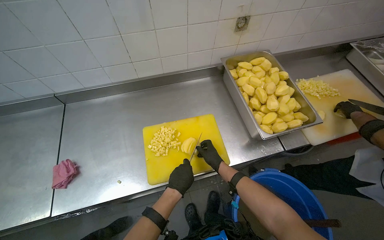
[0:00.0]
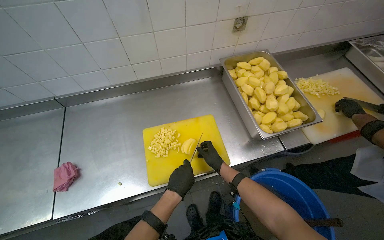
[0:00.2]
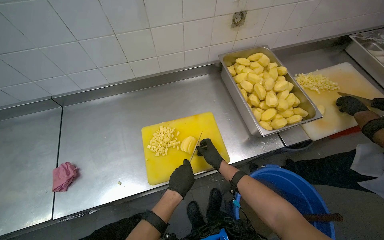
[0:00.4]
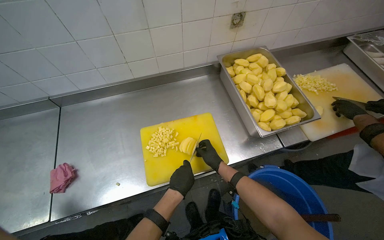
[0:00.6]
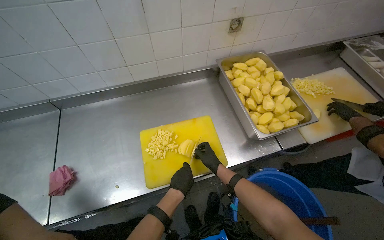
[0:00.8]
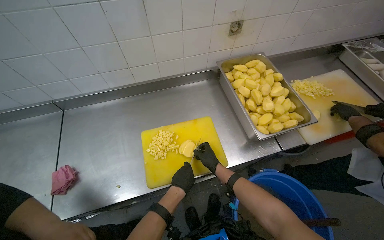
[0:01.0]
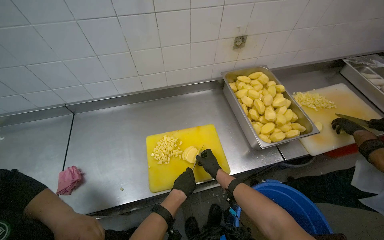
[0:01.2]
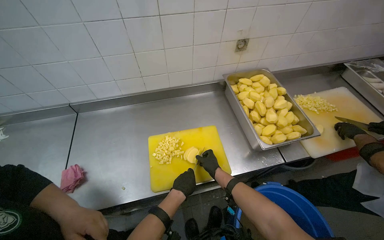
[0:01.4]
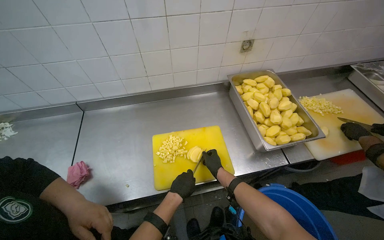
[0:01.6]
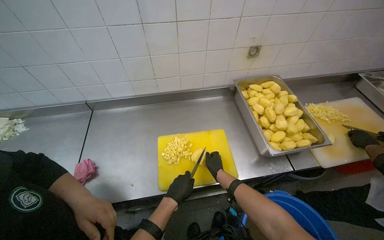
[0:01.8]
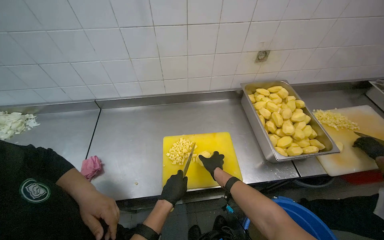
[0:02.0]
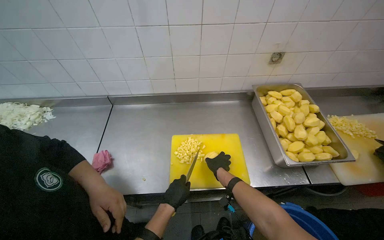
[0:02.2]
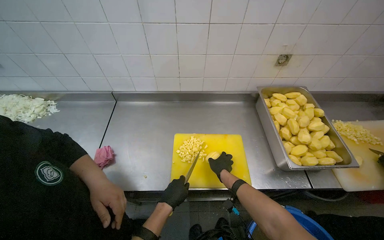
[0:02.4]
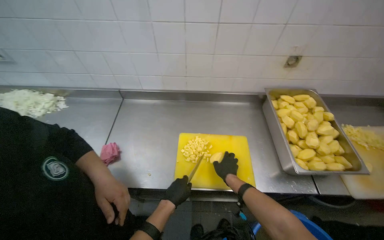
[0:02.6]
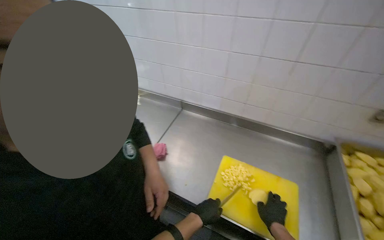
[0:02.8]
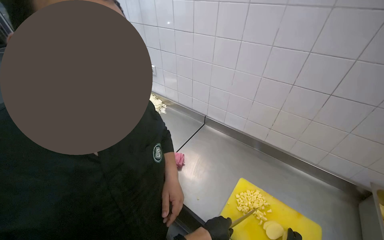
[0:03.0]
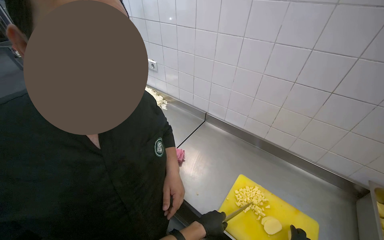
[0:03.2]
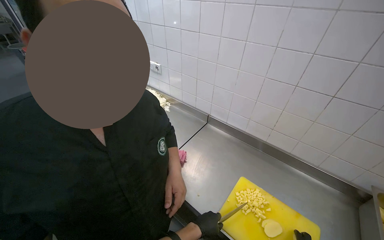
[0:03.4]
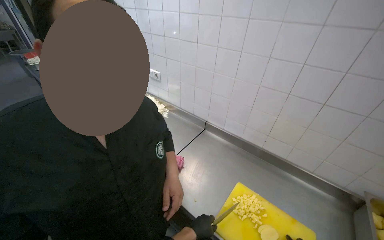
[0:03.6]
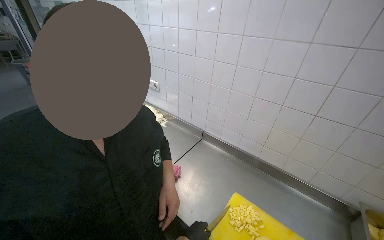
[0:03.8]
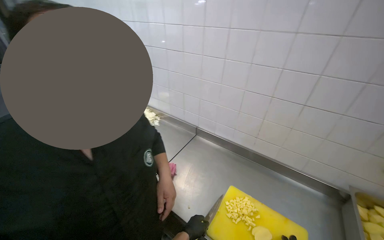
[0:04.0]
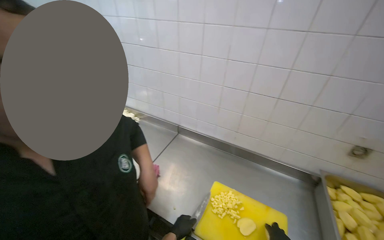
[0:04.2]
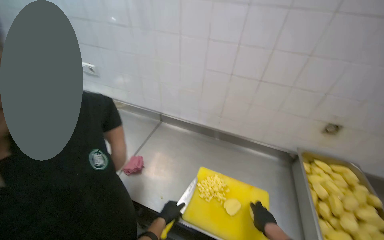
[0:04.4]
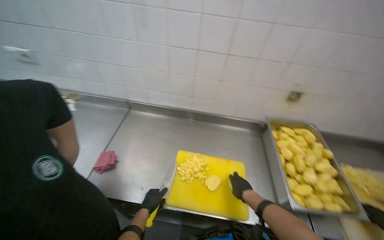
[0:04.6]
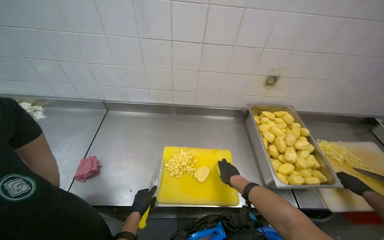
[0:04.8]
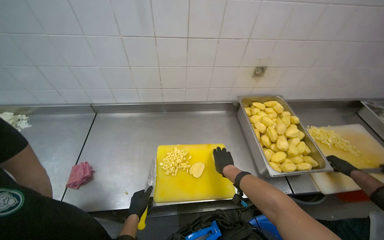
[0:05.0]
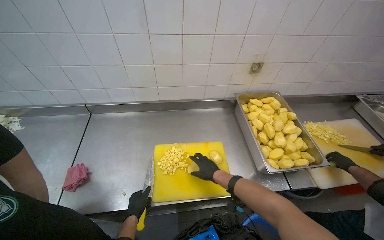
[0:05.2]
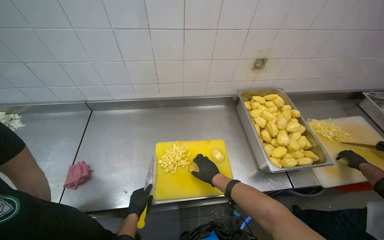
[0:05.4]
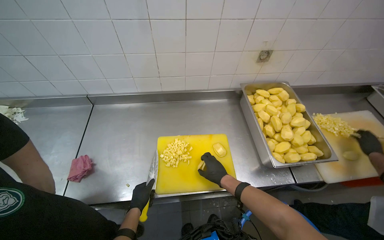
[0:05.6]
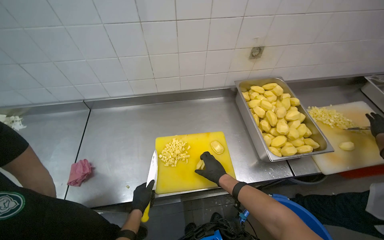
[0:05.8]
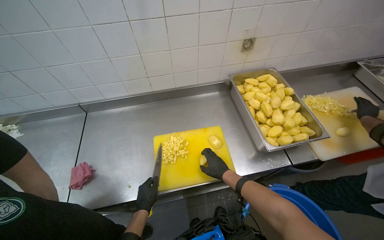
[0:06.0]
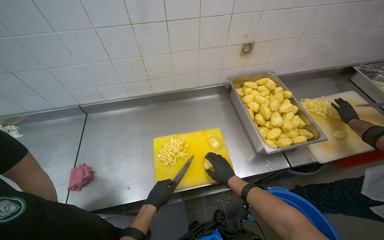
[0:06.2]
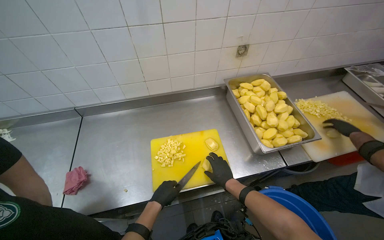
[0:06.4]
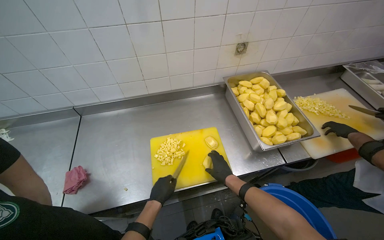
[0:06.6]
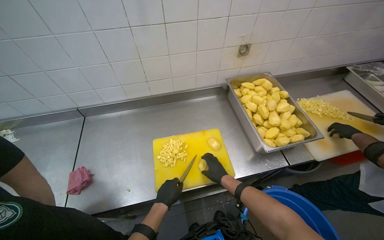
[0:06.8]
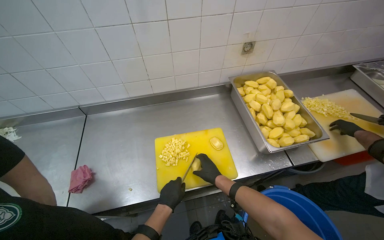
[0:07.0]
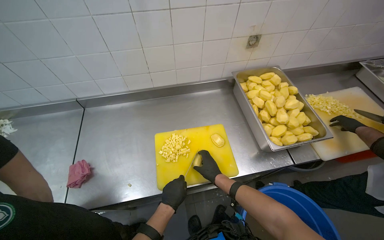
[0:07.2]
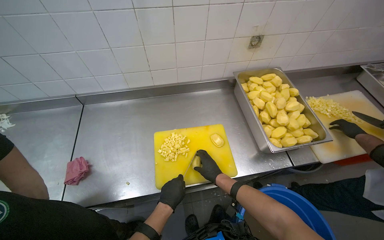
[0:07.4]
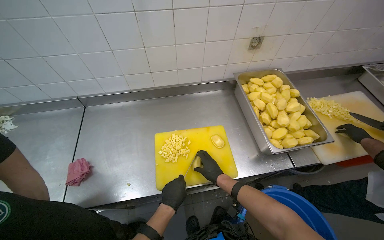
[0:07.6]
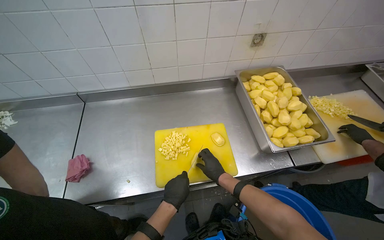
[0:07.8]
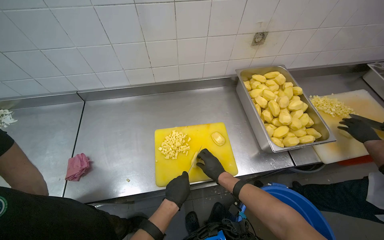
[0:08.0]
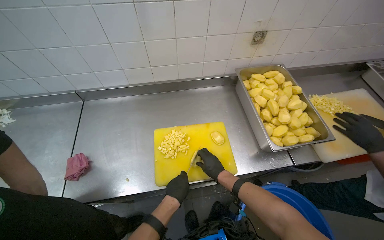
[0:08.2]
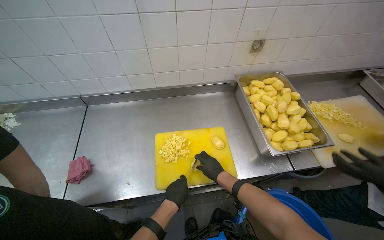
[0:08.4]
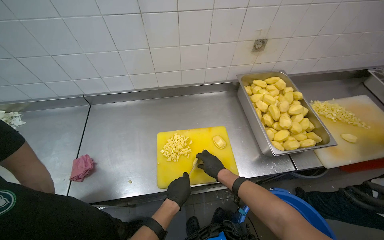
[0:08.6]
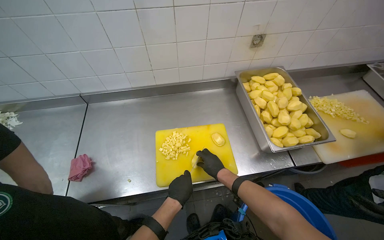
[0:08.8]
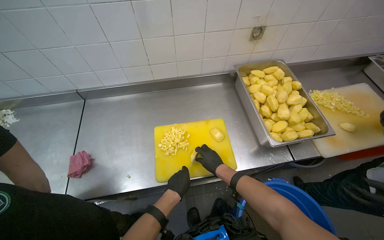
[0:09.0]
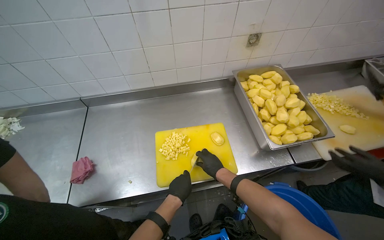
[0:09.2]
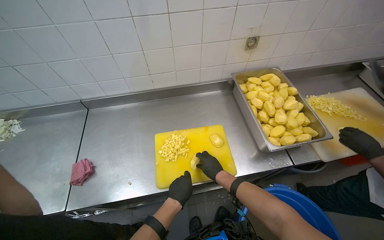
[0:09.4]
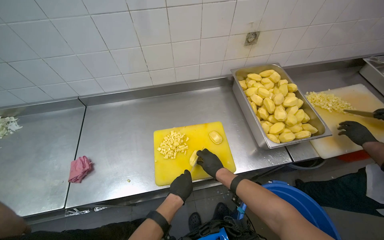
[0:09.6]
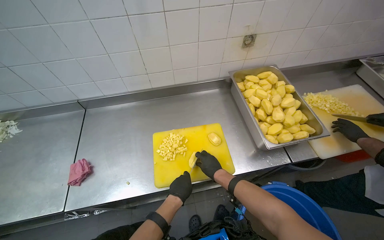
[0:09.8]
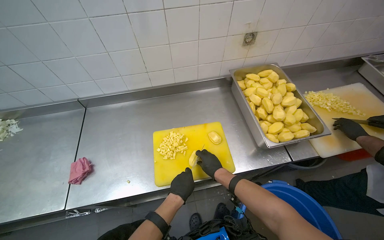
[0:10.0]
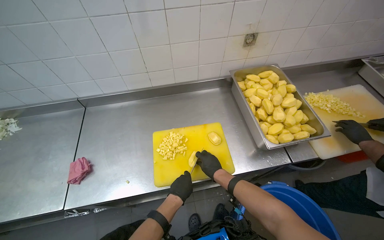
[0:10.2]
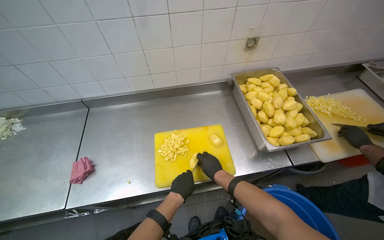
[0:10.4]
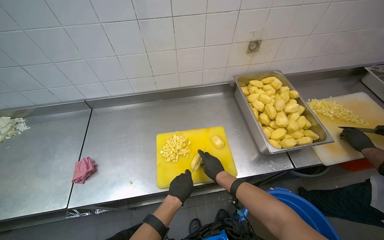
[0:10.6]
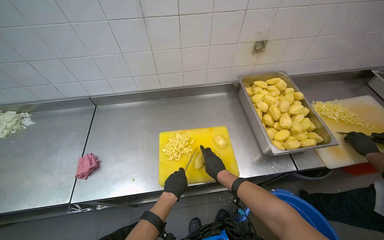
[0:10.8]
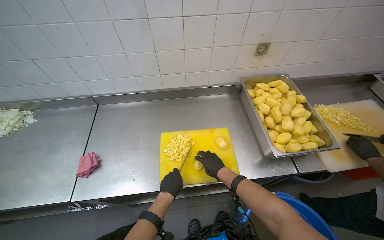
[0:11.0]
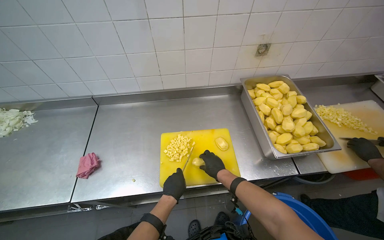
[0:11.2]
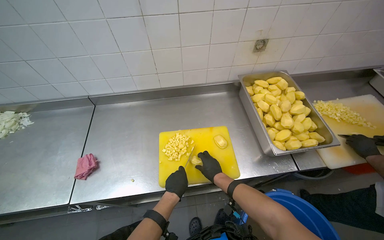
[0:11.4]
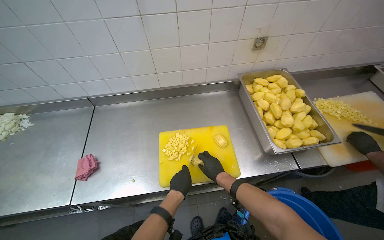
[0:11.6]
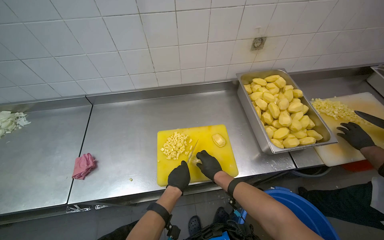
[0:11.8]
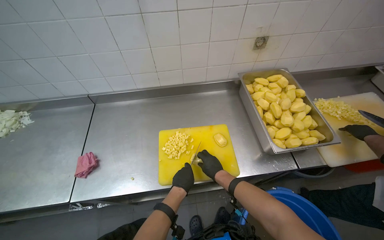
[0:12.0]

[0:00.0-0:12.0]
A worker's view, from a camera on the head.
Job: preparing food.
The whole recording: Chopping potatoes into cubes. The worker chops peeled potatoes into small cubes on a yellow cutting board.
0:00.0 to 0:01.6: The hands make small movements and keep their place.
0:01.6 to 0:03.0: The wearer's head swings some 50 degrees to the left. The camera pitches upward, by some 15 degrees.
0:03.0 to 0:04.4: The view swings approximately 15 degrees to the right.
0:04.4 to 0:06.0: The head turns to the right by some 30 degrees. The camera pitches downward, by some 20 degrees.
0:06.0 to 0:07.6: The left hand travels to the right by roughly 10 cm.
0:07.6 to 0:12.0: The hands work in one place, with small movements.

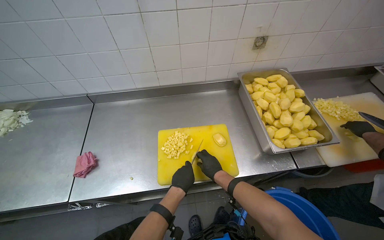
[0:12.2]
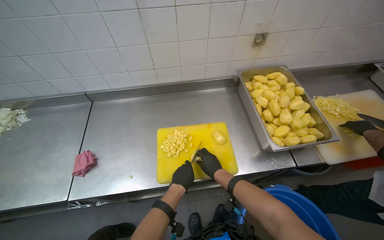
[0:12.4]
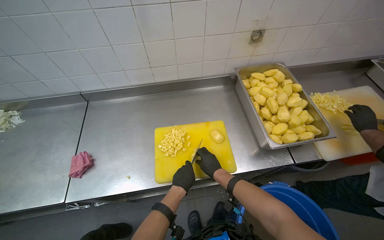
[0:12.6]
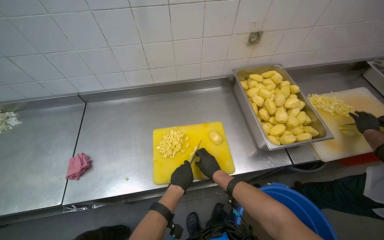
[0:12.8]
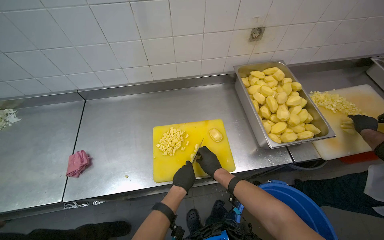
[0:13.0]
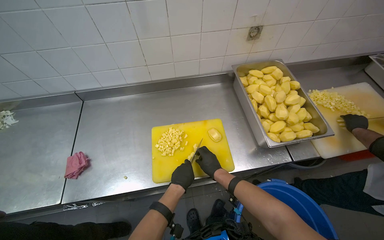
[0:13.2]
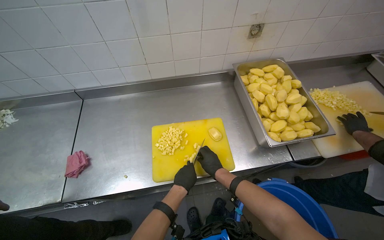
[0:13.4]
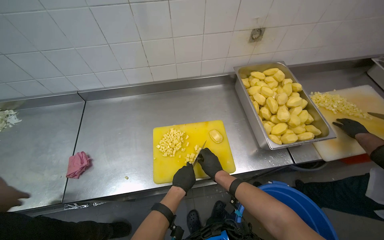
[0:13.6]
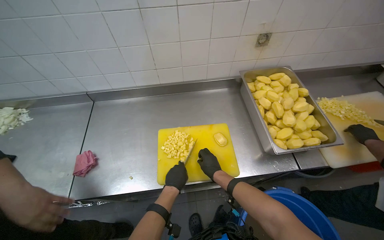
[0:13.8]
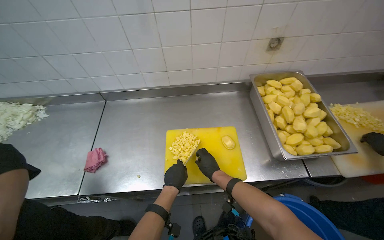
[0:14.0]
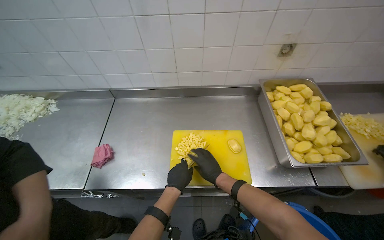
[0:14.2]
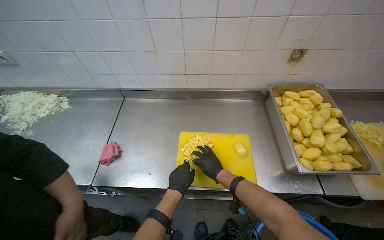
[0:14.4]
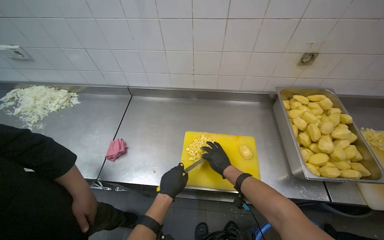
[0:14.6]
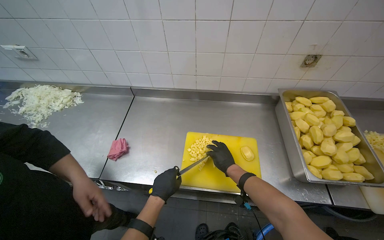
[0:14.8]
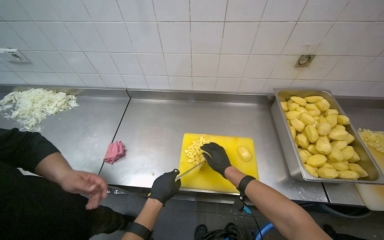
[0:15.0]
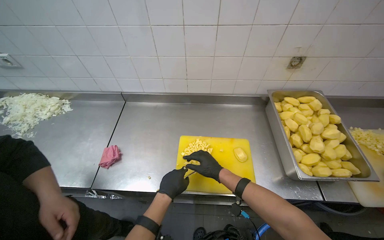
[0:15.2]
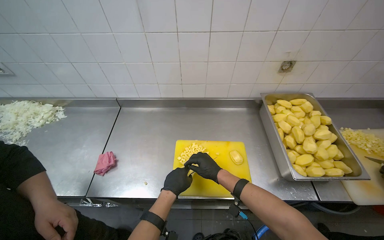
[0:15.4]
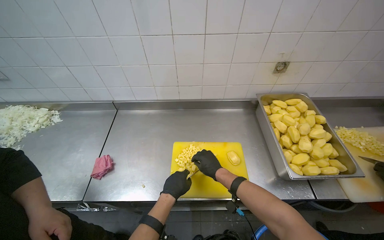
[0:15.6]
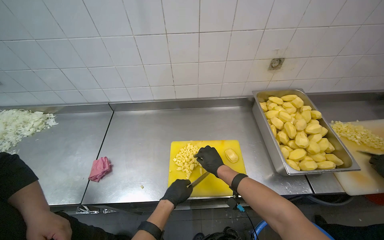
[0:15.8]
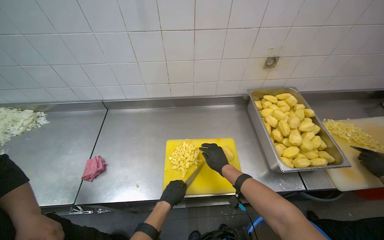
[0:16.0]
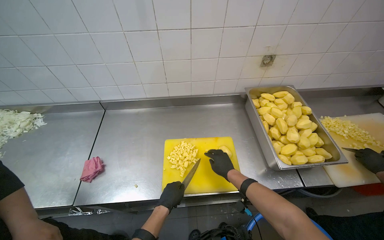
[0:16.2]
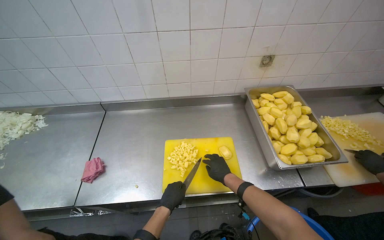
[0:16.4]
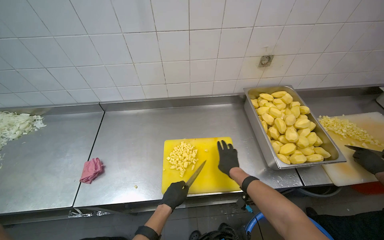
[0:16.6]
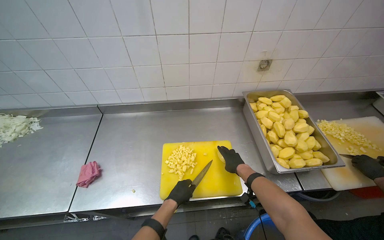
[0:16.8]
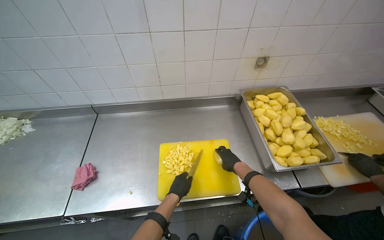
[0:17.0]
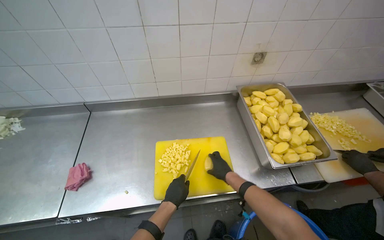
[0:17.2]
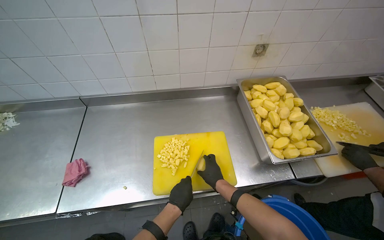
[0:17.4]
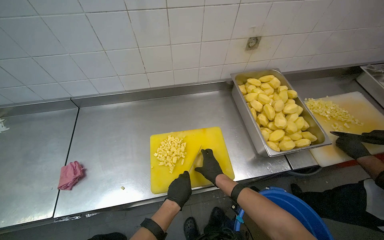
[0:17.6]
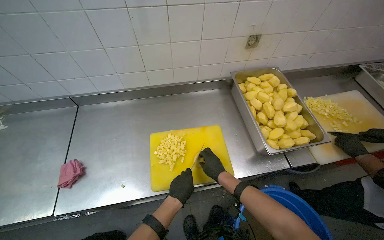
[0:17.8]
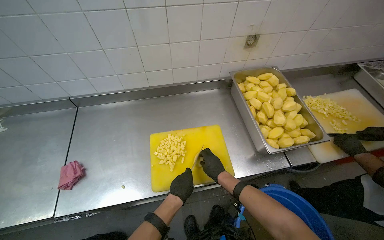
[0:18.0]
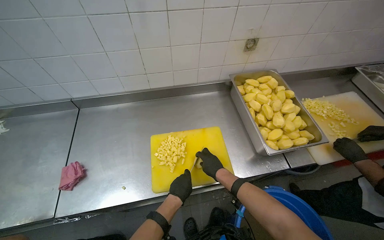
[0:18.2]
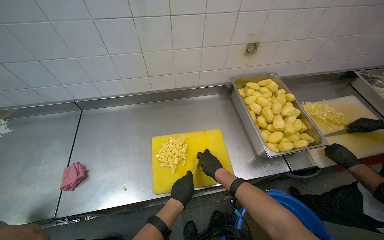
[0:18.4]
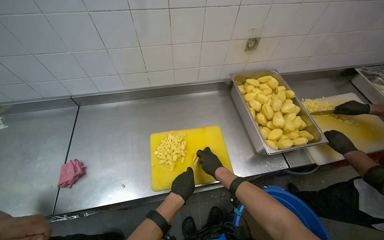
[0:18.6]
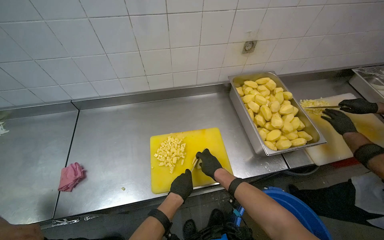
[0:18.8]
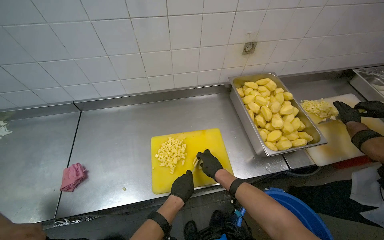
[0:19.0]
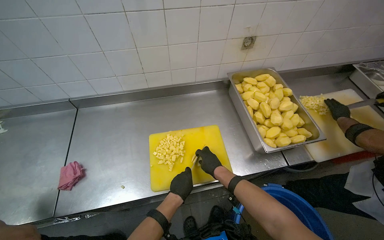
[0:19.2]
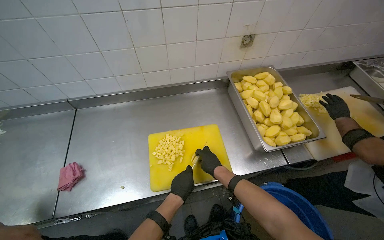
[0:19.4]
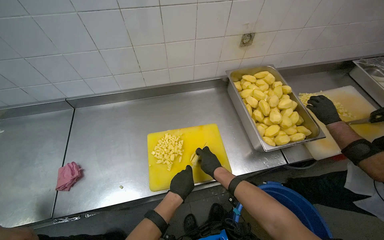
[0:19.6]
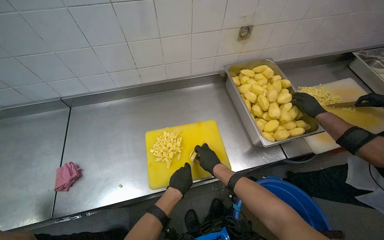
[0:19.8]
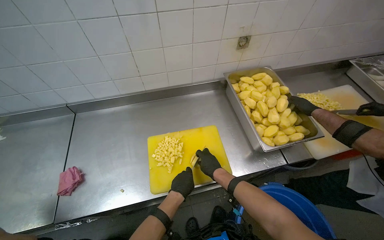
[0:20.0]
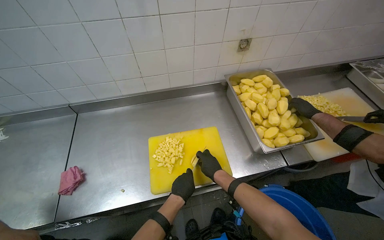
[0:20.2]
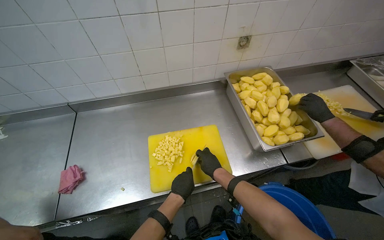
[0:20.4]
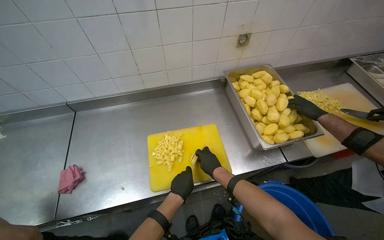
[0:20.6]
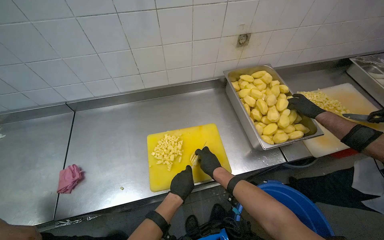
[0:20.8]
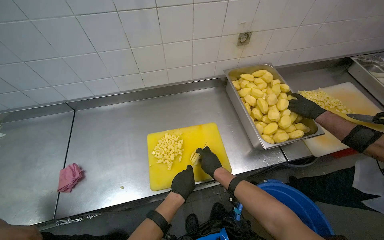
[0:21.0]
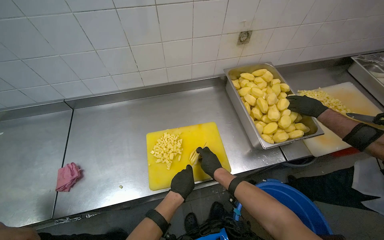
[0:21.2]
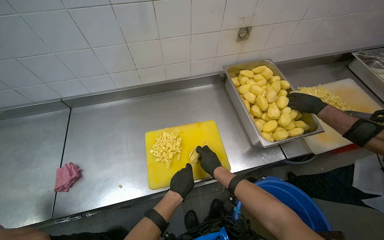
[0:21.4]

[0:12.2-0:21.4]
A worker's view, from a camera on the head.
Job: preparing food.
The whole recording: Chopping potatoes into cubes. The worker chops peeled potatoes into small cubes on a yellow cutting board.
0:12.2 to 0:13.8: The hands stay close to where they were, moving slightly.
0:15.2 to 0:16.8: The right hand shifts roughly 15 cm to the right.
0:18.4 to 0:21.4: The hands stay close to where they were, moving slightly.
